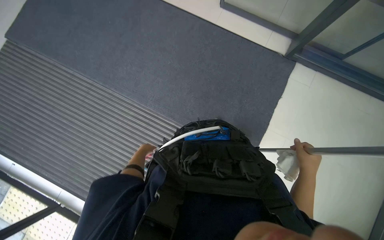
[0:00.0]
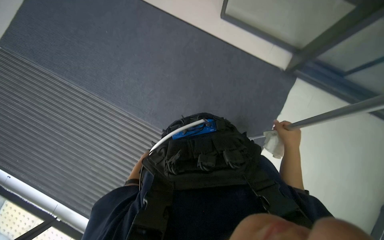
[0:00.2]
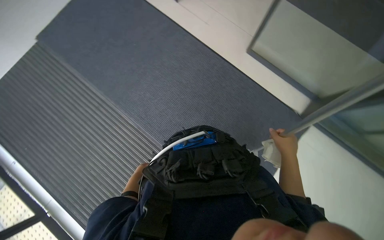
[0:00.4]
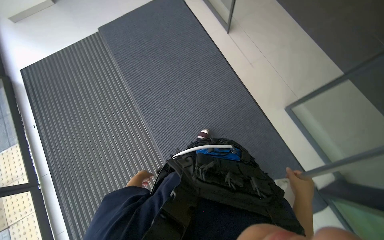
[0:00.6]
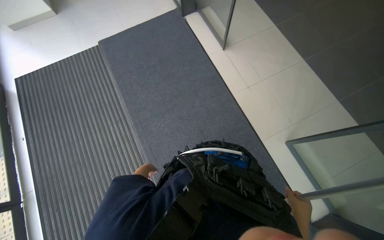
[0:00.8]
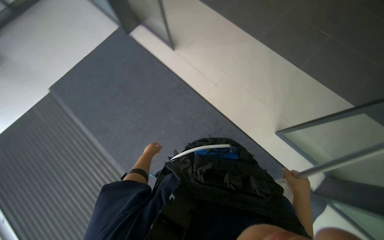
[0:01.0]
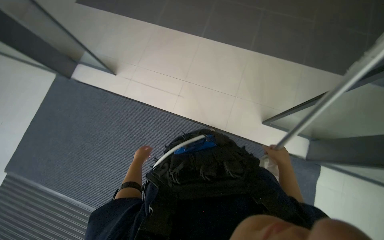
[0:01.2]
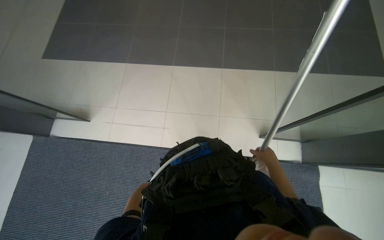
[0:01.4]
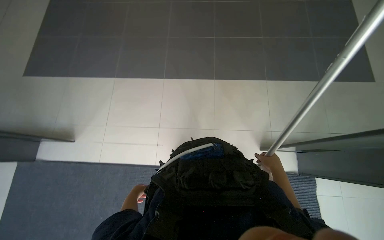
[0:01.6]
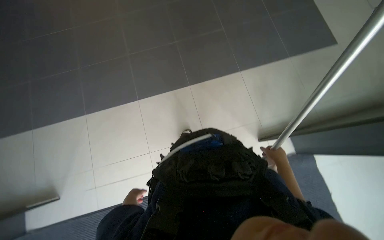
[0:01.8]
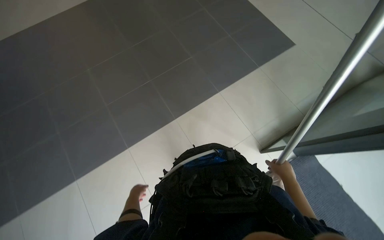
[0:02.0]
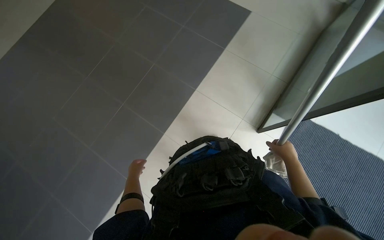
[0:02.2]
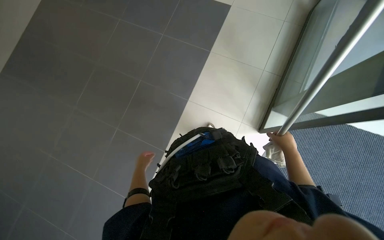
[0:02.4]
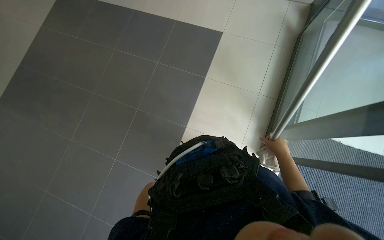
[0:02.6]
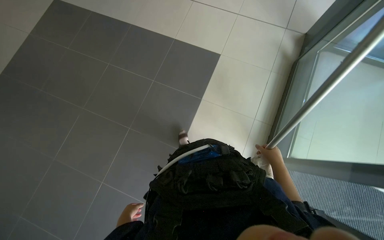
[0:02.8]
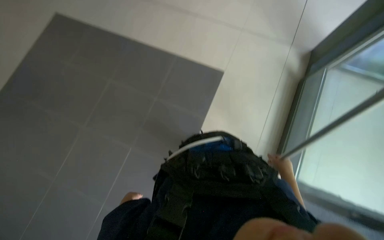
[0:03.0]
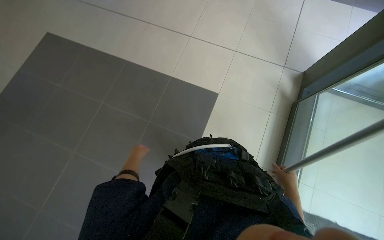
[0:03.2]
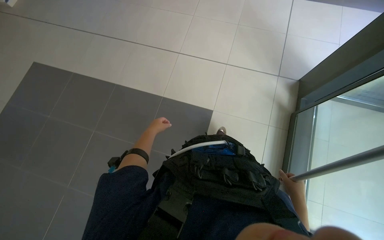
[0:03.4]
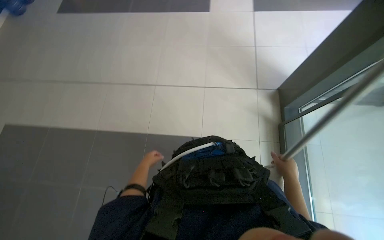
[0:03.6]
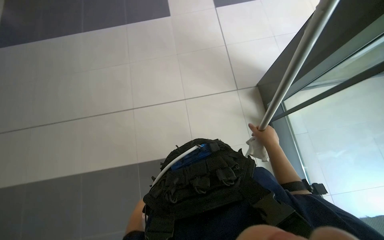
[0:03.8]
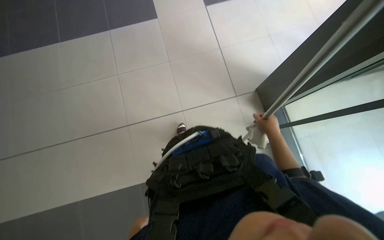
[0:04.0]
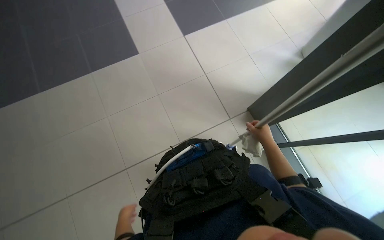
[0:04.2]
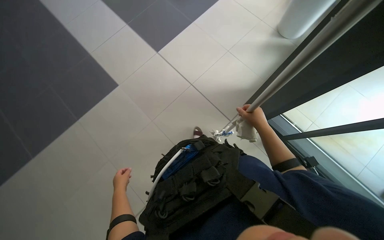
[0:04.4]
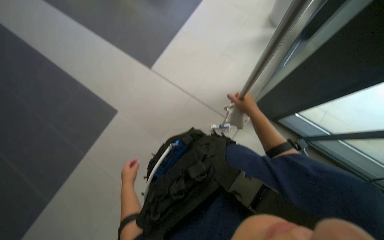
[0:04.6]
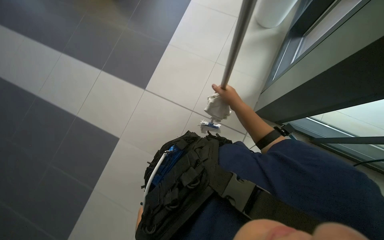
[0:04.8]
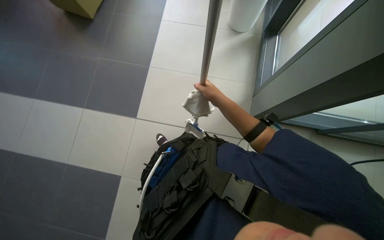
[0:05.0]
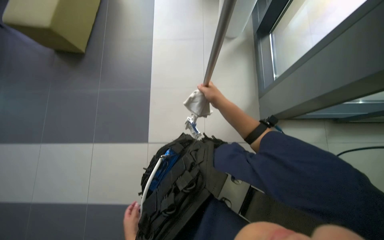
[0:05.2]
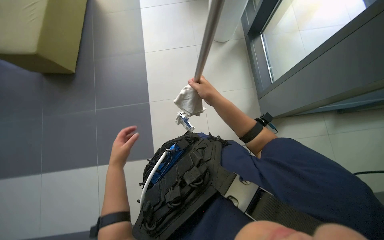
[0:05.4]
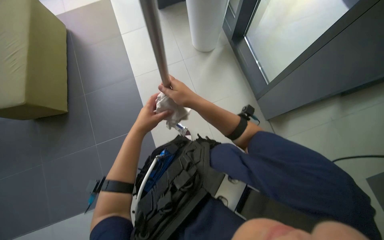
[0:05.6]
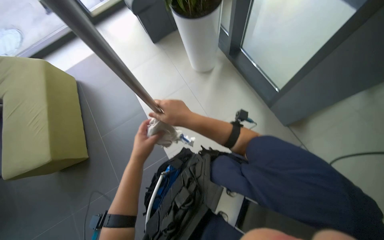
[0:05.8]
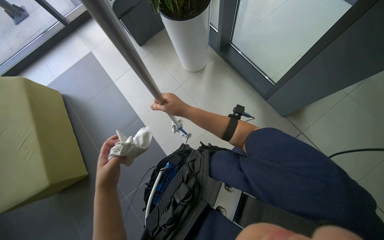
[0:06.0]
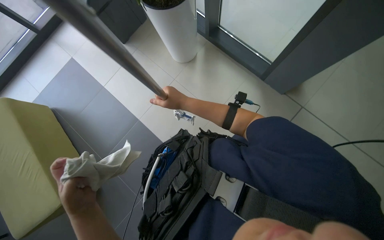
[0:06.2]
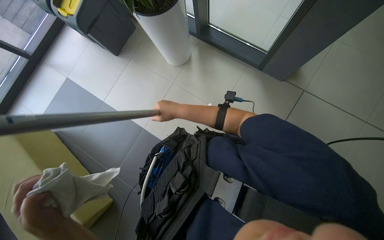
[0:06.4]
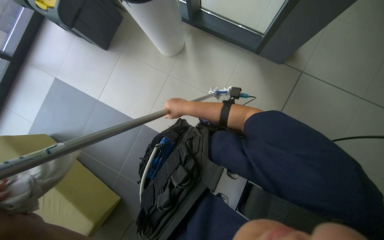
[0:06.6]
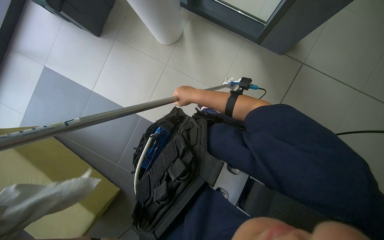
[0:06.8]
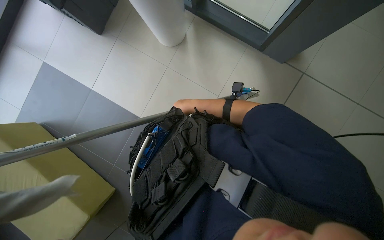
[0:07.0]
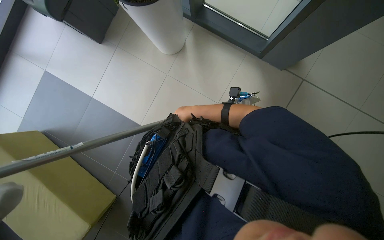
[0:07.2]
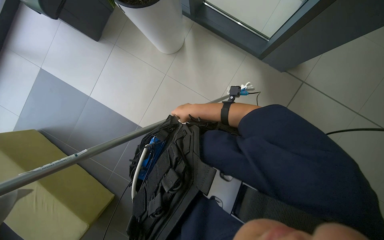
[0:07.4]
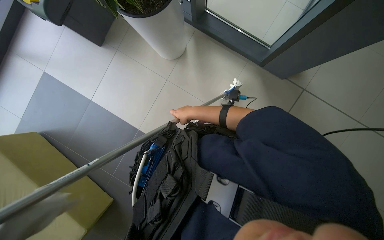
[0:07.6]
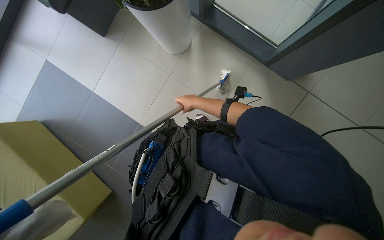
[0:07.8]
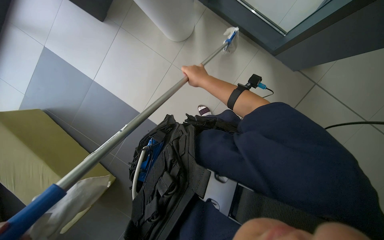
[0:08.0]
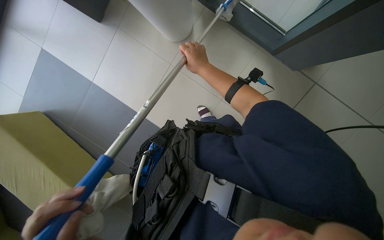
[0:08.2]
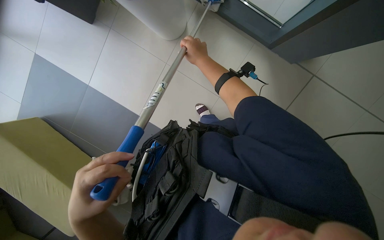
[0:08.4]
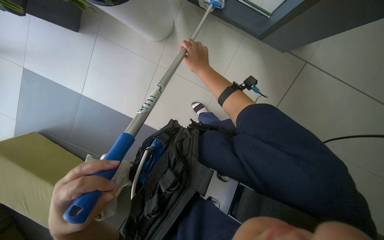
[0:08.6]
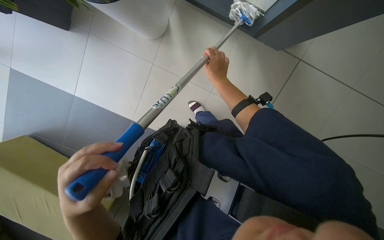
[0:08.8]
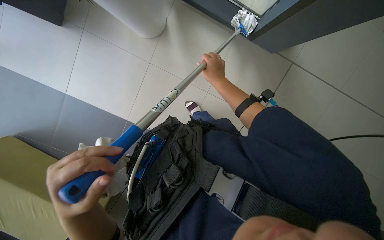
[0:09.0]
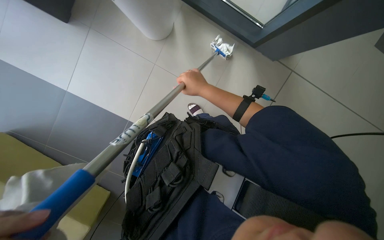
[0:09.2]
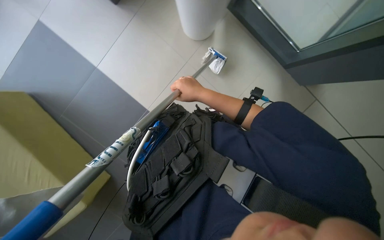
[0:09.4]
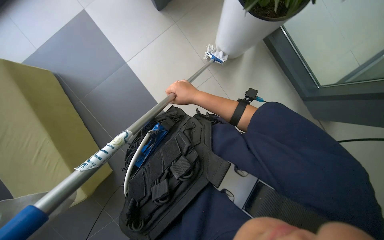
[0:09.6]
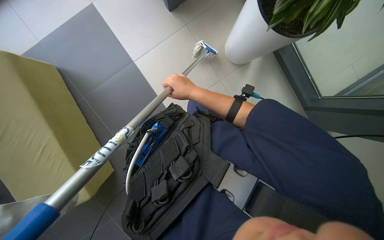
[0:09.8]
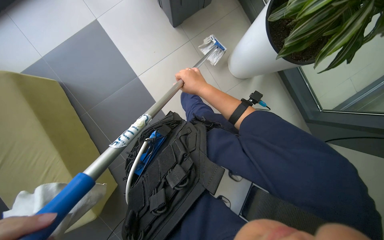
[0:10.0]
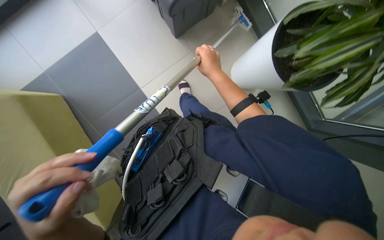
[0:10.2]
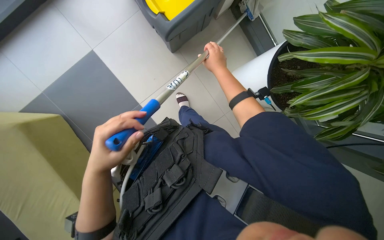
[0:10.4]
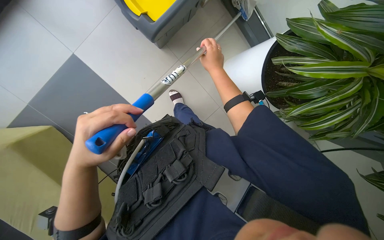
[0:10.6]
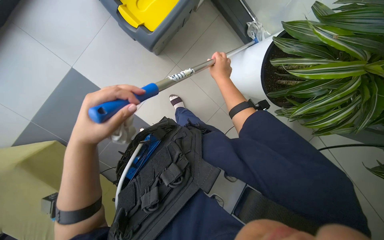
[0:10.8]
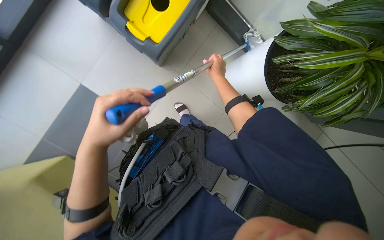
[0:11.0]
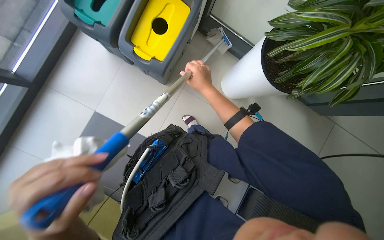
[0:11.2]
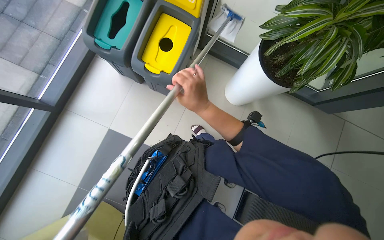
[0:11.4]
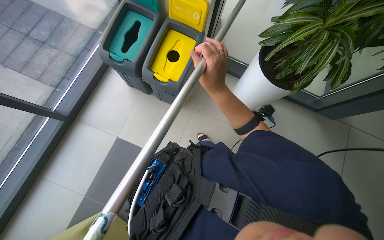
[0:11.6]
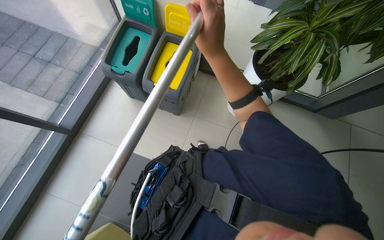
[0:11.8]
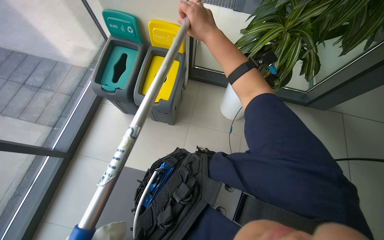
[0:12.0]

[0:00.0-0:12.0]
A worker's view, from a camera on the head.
Job: cleaning windows.
The whole recording: Cleaning glass wall with long-handled tool. The worker cleans the glass wall using a long-handled tool.
0:00.0 to 0:01.6: The wearer looks about 15 degrees further upward.
0:01.6 to 0:03.0: The view tilts roughly 25 degrees upward.
0:03.0 to 0:04.4: The camera is carried about 50 cm.
0:04.4 to 0:06.0: The right hand moves to the left, roughly 15 cm.
0:06.0 to 0:07.6: The right hand moves farther from the camera, approximately 20 cm.
0:07.6 to 0:09.0: The right hand travels to the right by about 15 cm.
0:10.4 to 0:12.0: The camera pitches upward, by about 20 degrees. The right hand shifts some 25 cm nearer to the camera and up the picture.

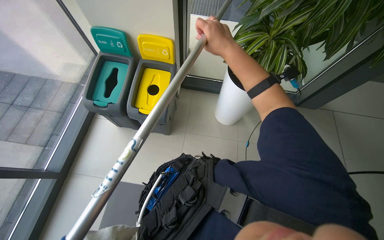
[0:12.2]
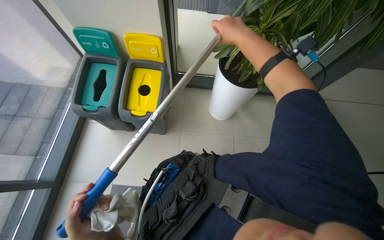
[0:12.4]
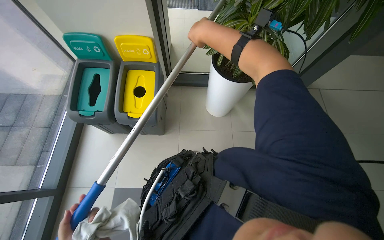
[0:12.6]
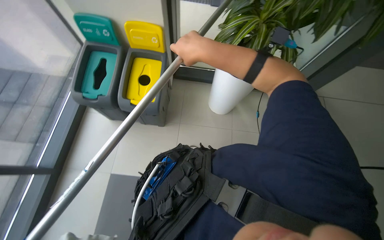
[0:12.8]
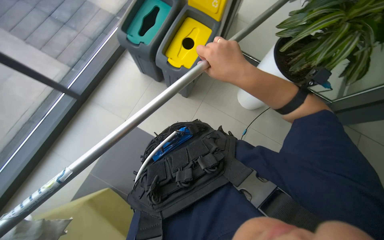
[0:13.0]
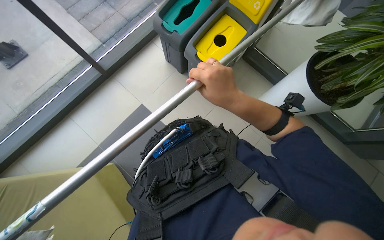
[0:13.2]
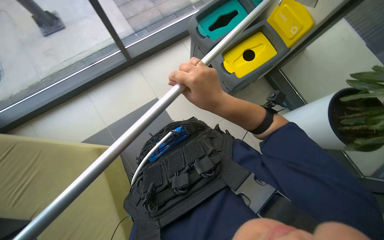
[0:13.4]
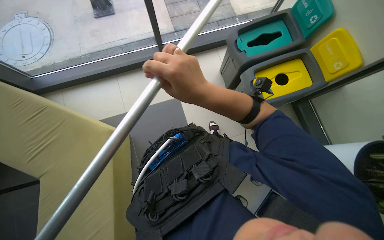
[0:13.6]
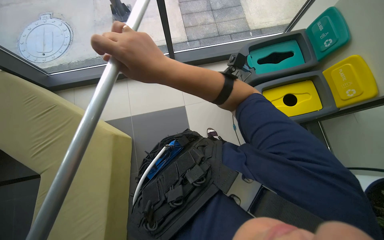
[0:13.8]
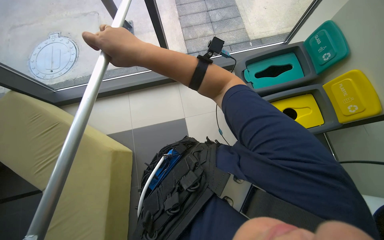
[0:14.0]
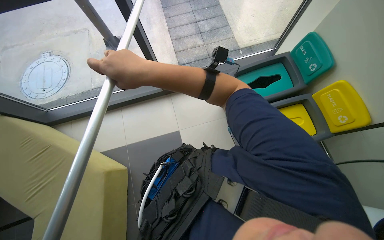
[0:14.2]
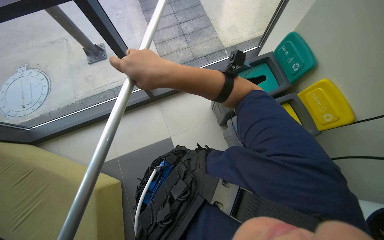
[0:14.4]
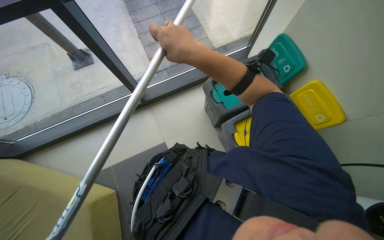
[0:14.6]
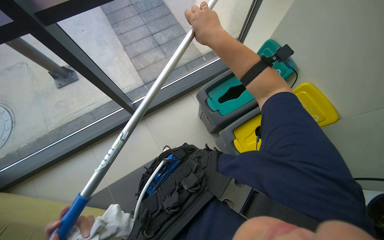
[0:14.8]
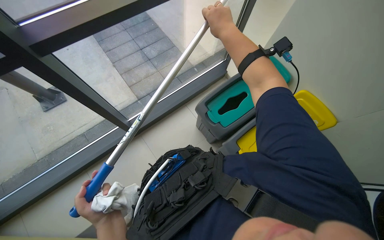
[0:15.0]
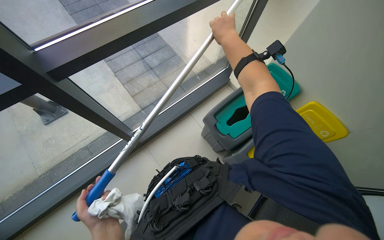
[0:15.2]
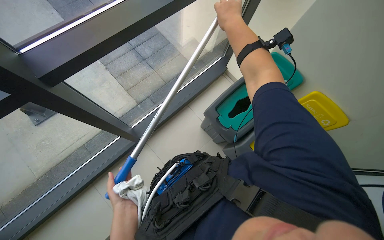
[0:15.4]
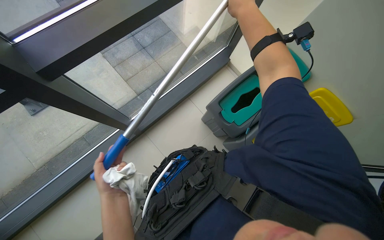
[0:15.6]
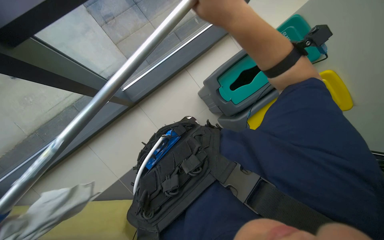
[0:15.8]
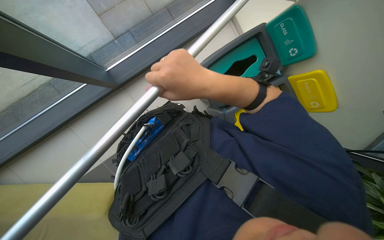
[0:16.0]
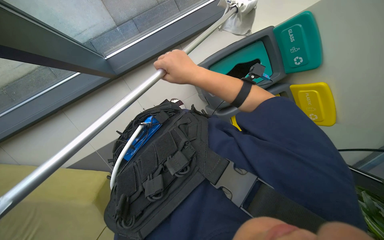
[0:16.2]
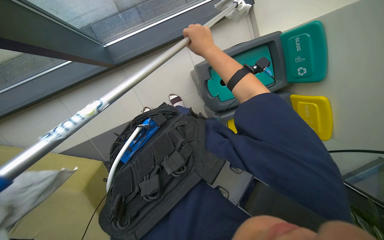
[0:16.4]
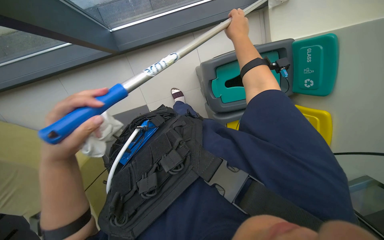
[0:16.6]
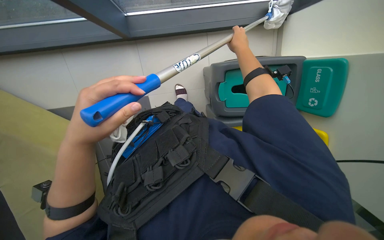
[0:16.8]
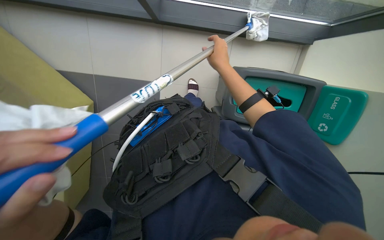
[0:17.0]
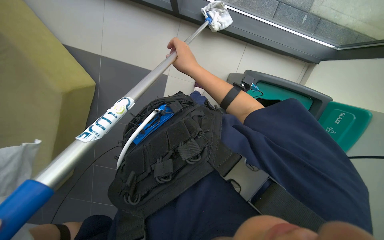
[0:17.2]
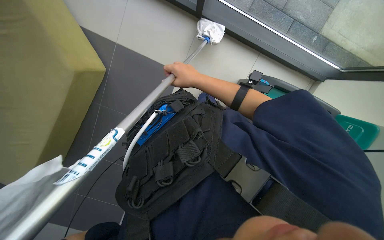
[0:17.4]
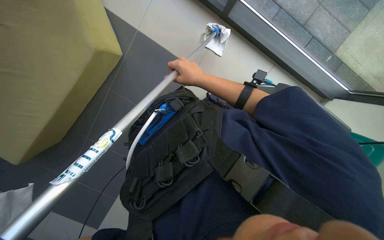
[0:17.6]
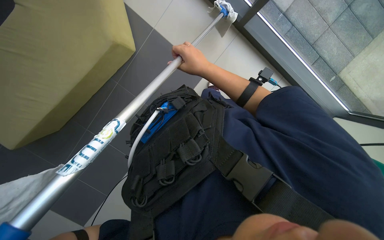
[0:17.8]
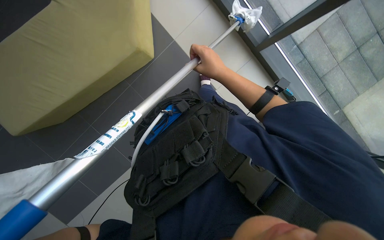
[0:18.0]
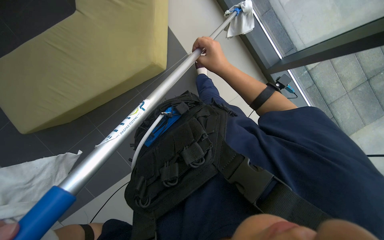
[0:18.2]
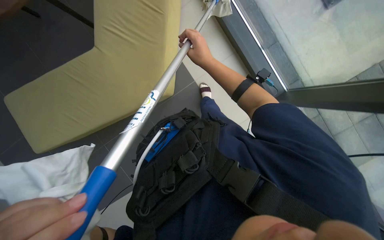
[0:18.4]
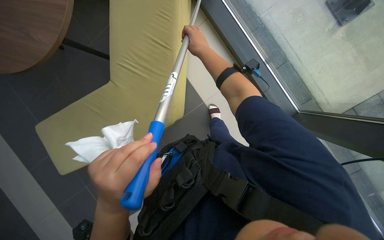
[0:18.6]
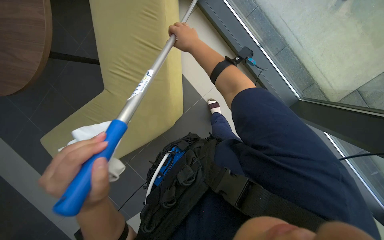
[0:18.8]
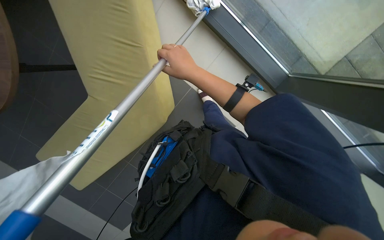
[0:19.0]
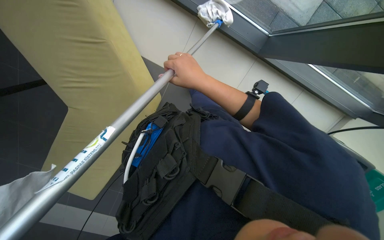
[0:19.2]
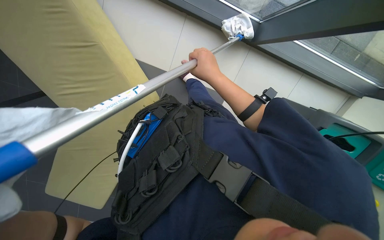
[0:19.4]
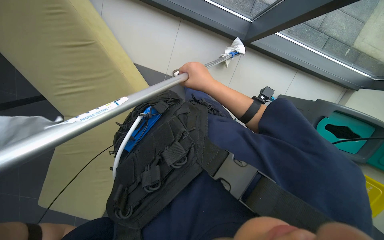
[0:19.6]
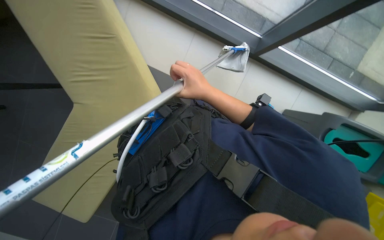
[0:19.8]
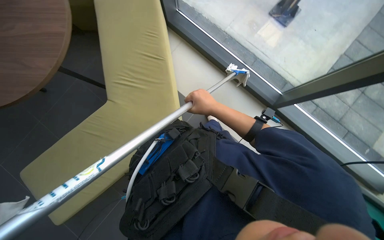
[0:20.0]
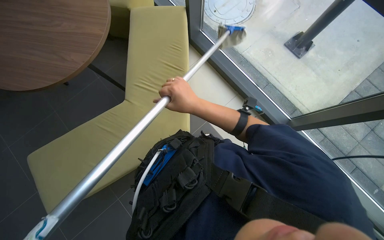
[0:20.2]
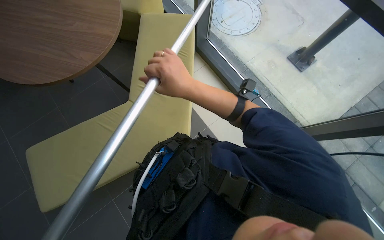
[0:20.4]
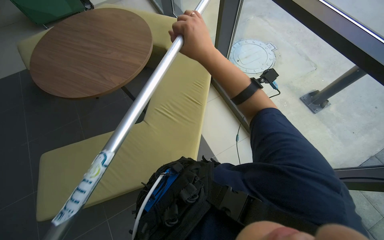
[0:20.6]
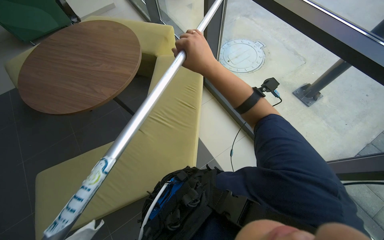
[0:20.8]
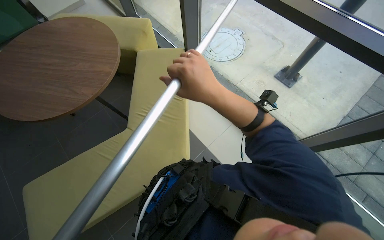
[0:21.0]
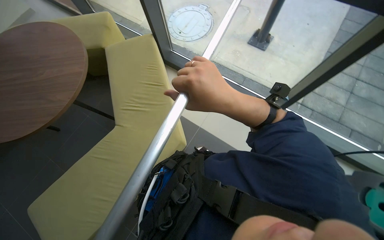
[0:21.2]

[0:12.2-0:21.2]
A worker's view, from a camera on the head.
Job: cleaning windows.
The whole recording: Cleaning glass wall with long-handled tool. The worker cleans the glass wall using a long-handled tool.
0:12.2 to 0:13.8: The head turns to the left by roughly 70 degrees.
0:13.8 to 0:15.2: The wearer moves approximately 60 cm. The wearer looks approximately 30 degrees further to the right.
0:15.2 to 0:16.6: The view tips downward by approximately 30 degrees.
0:18.2 to 0:19.8: The wearer looks some 20 degrees further upward.
0:19.8 to 0:21.2: The view tips upward by some 25 degrees.
